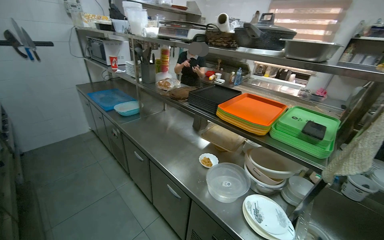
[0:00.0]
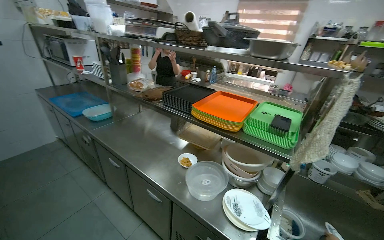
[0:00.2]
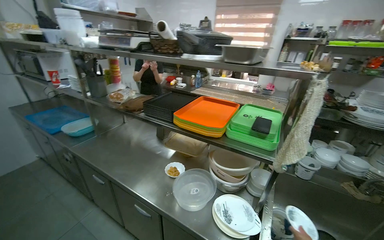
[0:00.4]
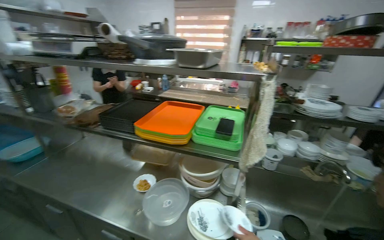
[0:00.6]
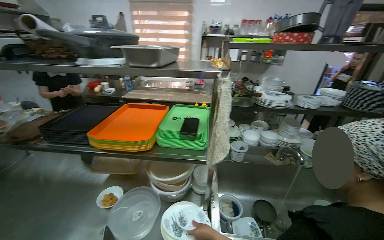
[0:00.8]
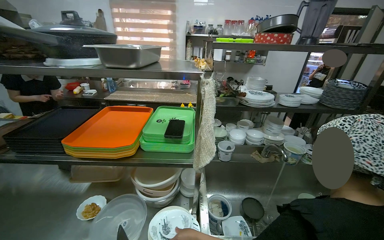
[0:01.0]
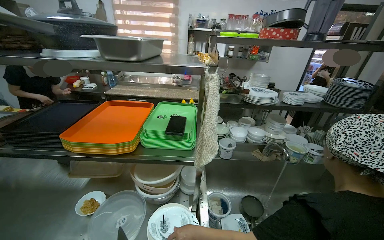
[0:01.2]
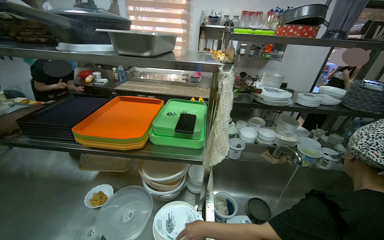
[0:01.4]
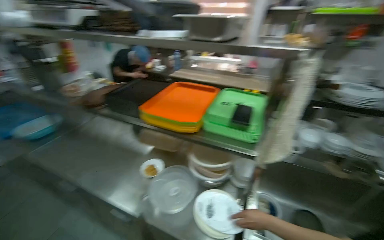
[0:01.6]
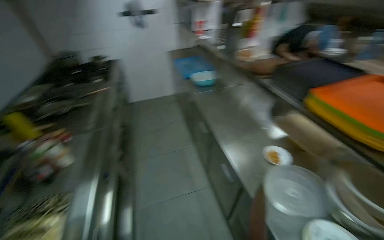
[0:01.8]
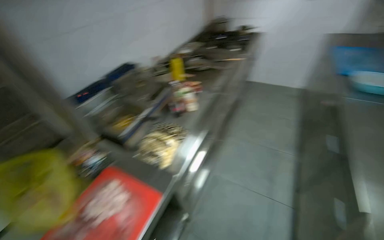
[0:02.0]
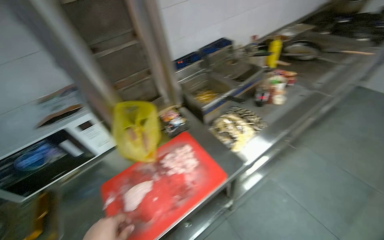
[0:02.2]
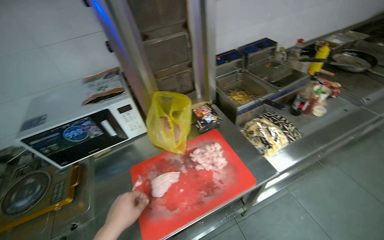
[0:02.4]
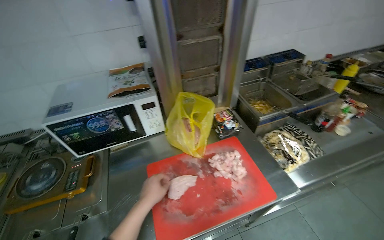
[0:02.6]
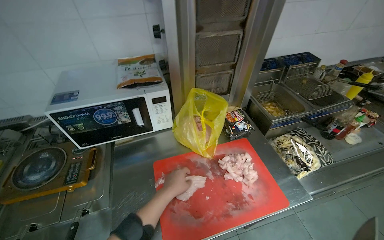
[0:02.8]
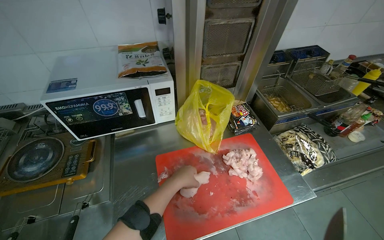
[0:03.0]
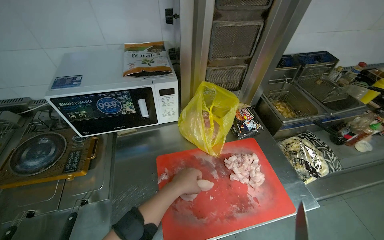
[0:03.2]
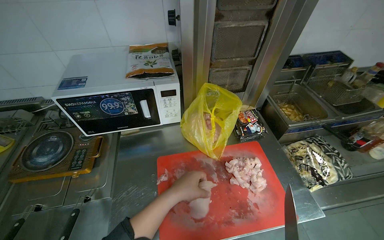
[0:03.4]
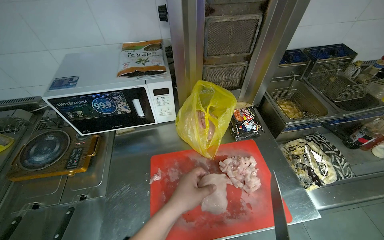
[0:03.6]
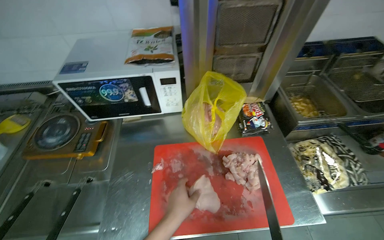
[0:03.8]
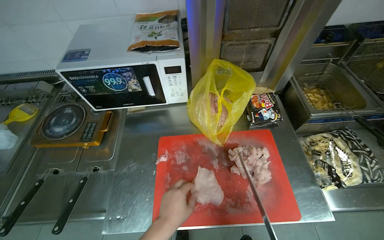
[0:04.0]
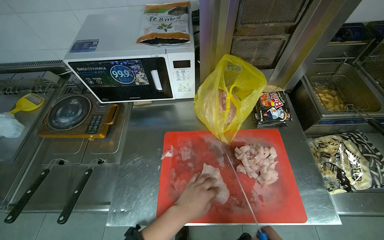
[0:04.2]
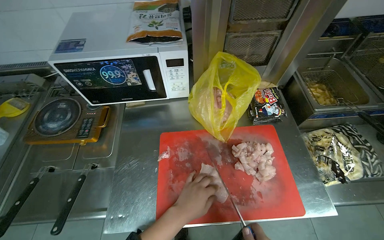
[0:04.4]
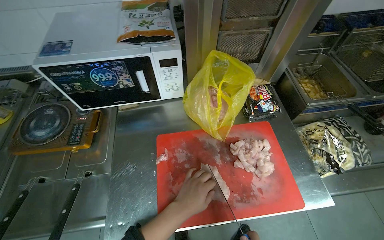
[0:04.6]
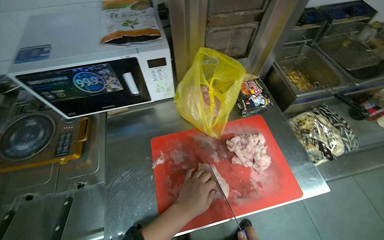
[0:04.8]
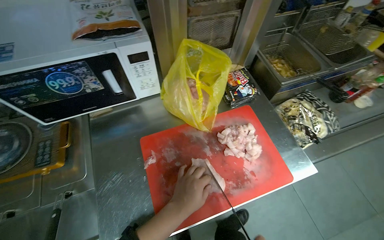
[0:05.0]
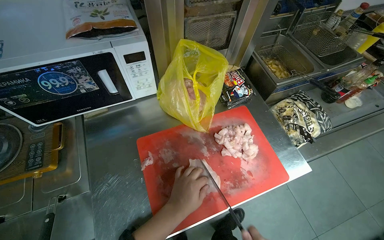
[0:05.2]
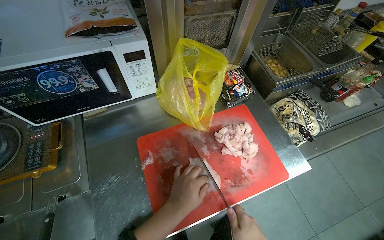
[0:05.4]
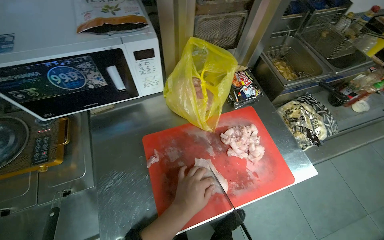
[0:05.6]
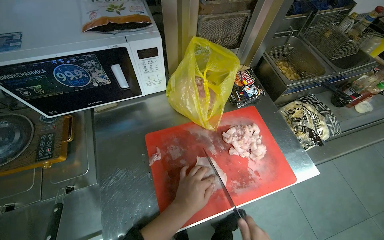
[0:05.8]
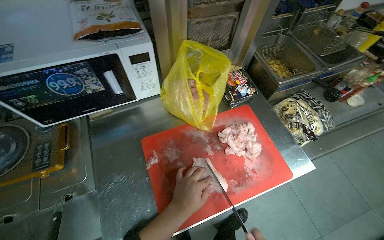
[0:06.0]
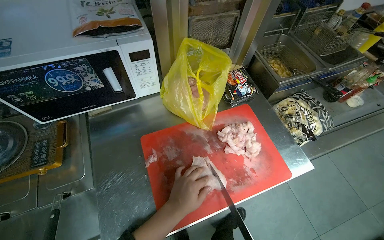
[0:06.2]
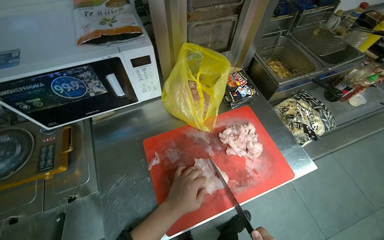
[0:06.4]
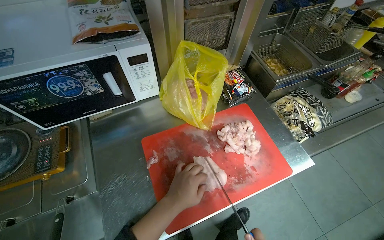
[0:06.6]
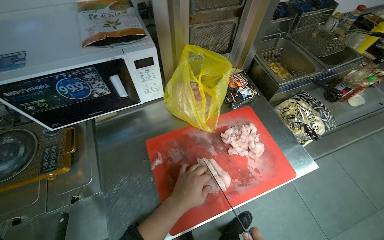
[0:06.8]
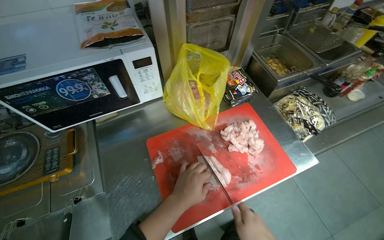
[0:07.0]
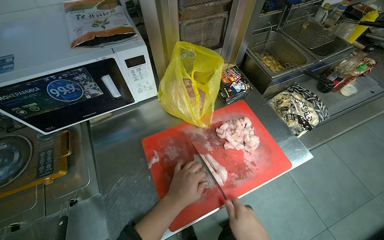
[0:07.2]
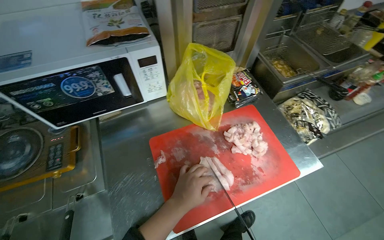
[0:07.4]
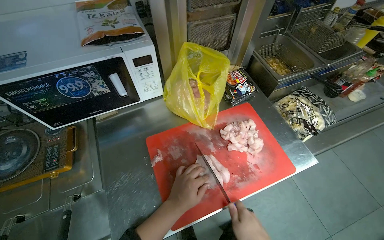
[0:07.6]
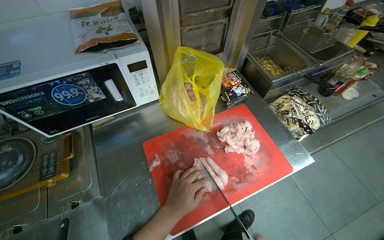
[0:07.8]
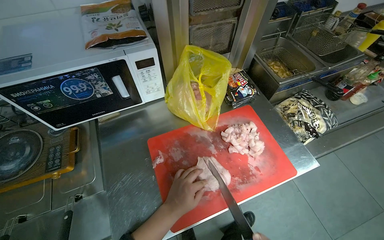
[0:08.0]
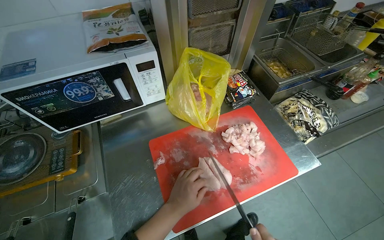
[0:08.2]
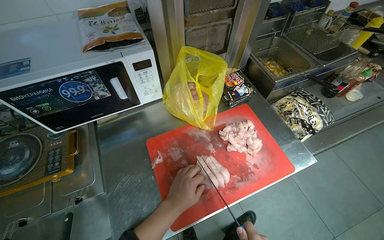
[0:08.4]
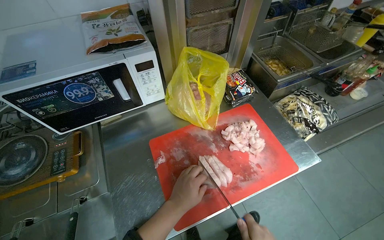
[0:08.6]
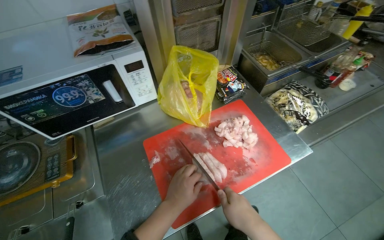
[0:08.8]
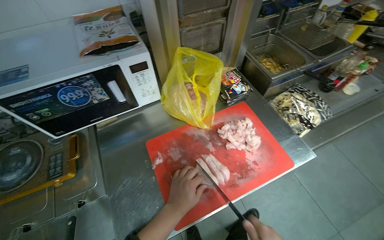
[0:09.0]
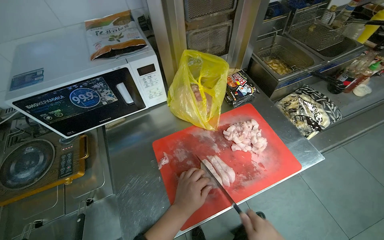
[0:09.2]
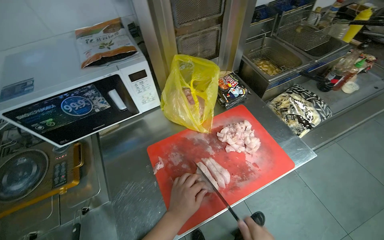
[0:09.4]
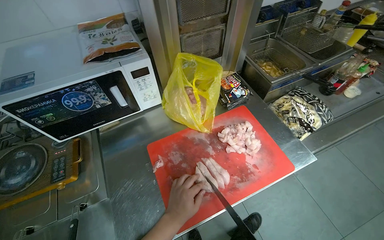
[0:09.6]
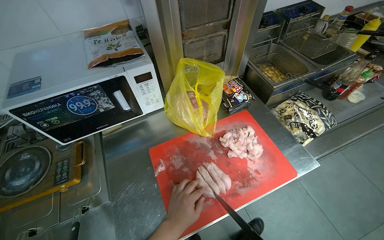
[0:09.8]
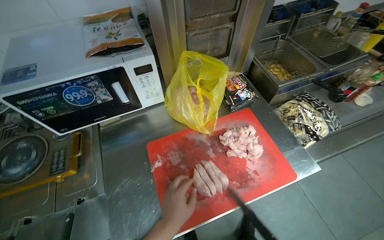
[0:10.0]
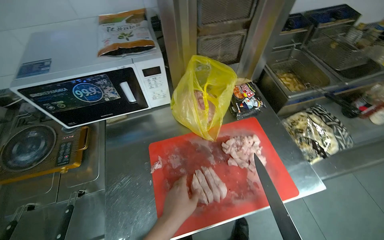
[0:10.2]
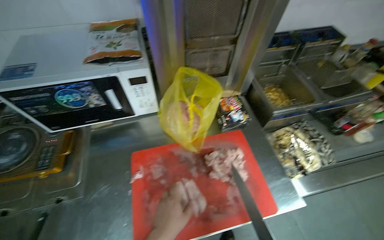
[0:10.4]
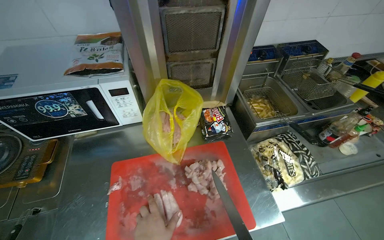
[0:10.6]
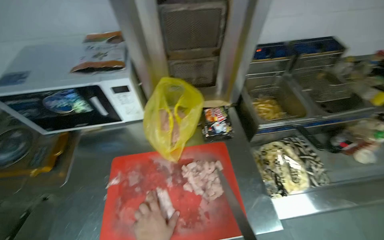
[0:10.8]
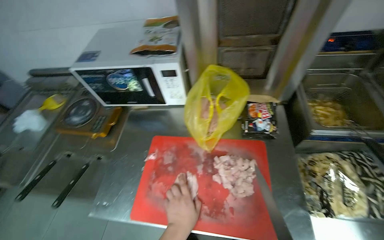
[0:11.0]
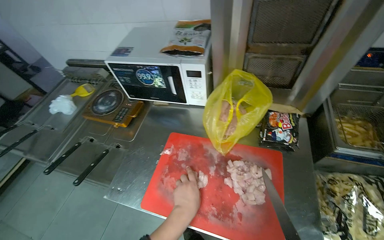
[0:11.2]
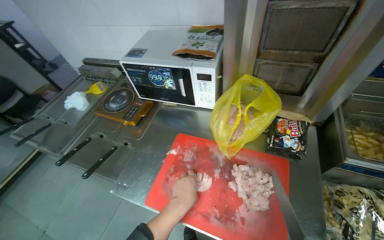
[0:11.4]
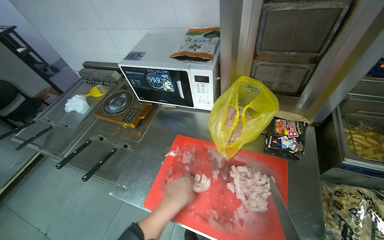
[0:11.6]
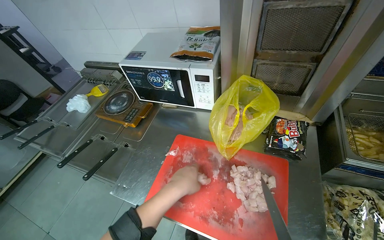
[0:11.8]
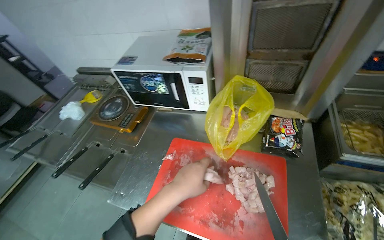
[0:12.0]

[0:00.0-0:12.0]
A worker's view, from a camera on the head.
Job: preparing food.
The whole recording: Cutting chicken on cutting board. The worker removes chicken from a bag and cuts it into pieces on a red cutting board.
0:00.0 to 0:01.6: The head turns to the right by approximately 20 degrees.
0:01.6 to 0:03.0: The camera travels approximately 70 cm. The wearer looks some 140 degrees further to the left. The camera pitches downward, by roughly 25 degrees.
0:03.0 to 0:04.4: The left hand heads down the picture, covering approximately 10 cm.
0:04.4 to 0:06.0: The wearer's head swings about 20 degrees to the right.
0:10.4 to 0:12.0: The wearer looks approximately 30 degrees further to the left.

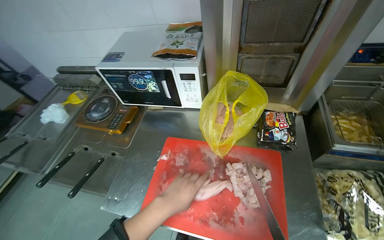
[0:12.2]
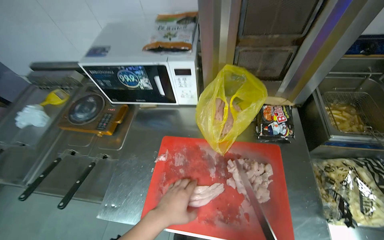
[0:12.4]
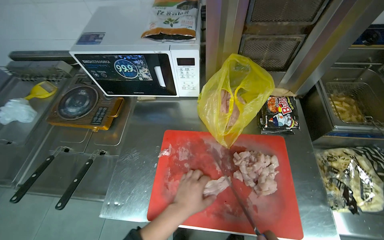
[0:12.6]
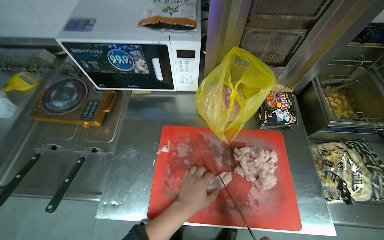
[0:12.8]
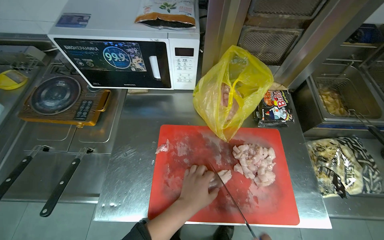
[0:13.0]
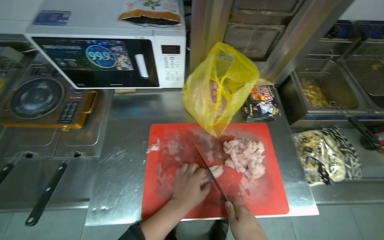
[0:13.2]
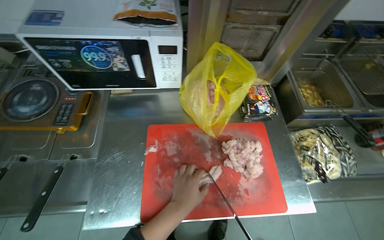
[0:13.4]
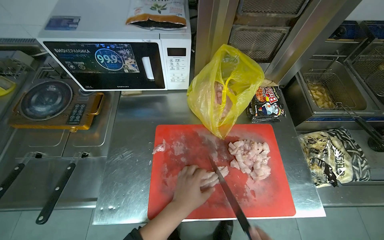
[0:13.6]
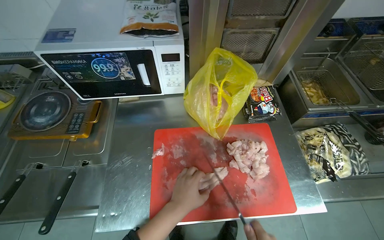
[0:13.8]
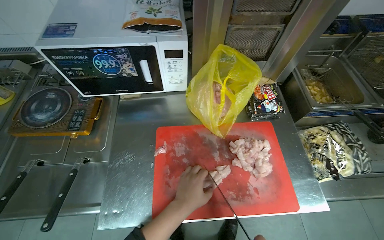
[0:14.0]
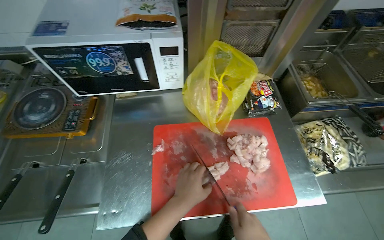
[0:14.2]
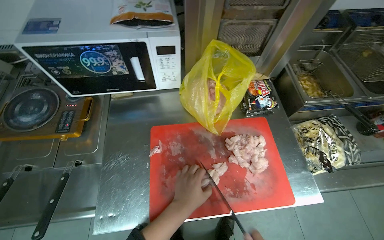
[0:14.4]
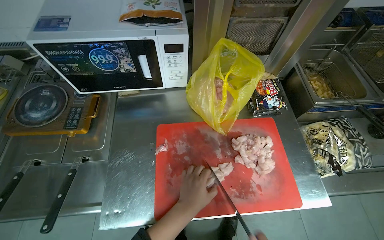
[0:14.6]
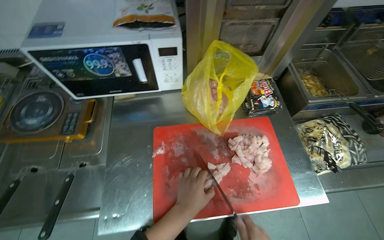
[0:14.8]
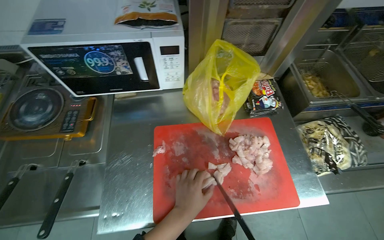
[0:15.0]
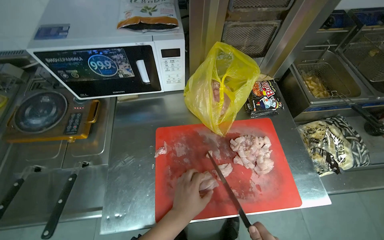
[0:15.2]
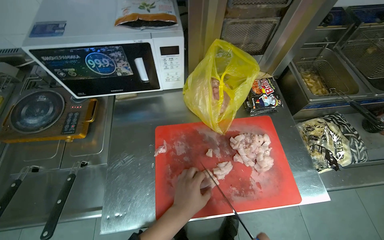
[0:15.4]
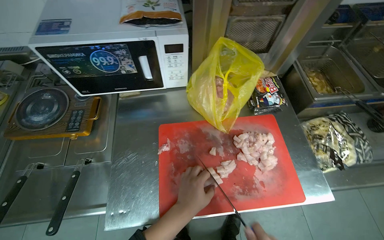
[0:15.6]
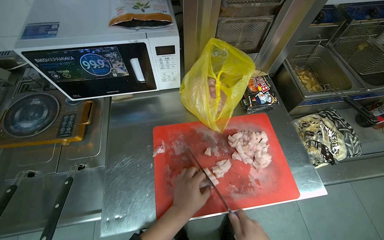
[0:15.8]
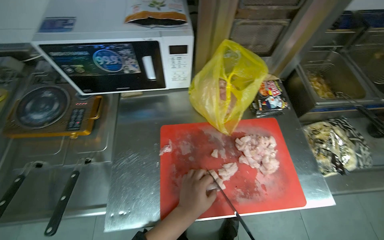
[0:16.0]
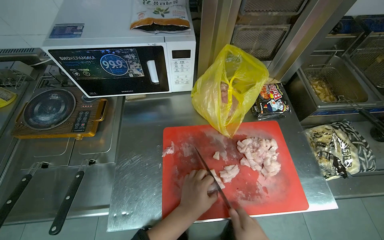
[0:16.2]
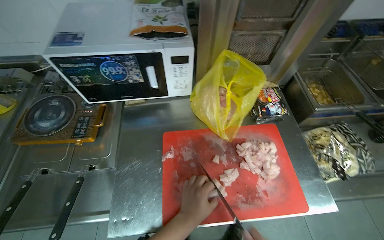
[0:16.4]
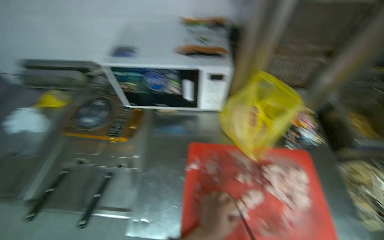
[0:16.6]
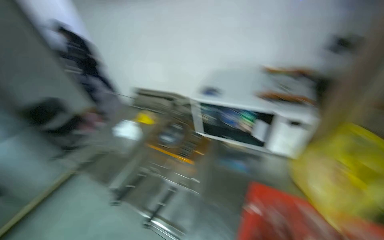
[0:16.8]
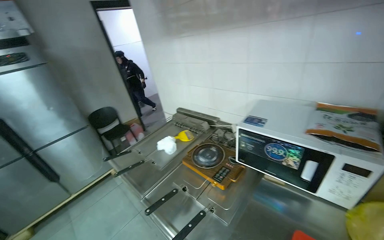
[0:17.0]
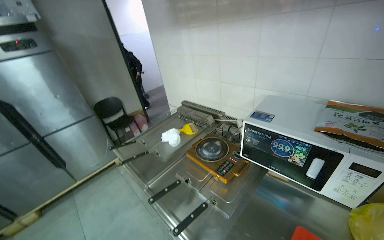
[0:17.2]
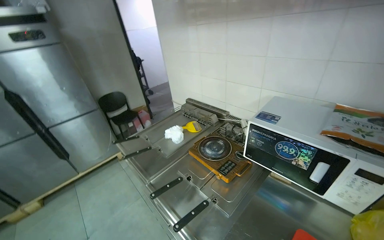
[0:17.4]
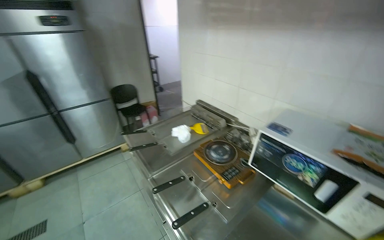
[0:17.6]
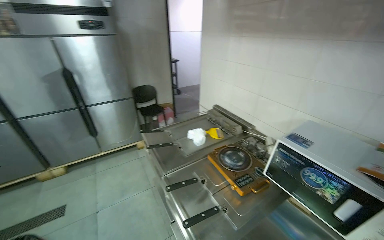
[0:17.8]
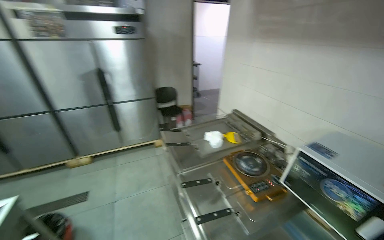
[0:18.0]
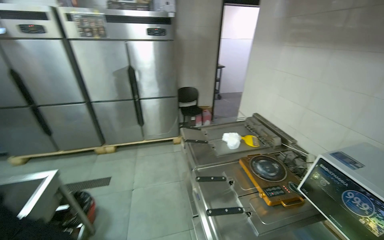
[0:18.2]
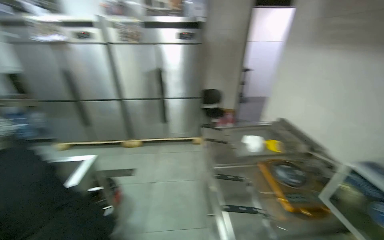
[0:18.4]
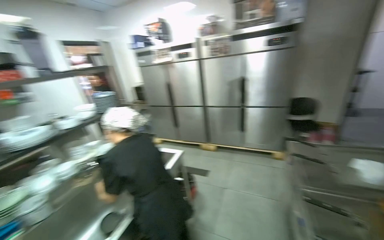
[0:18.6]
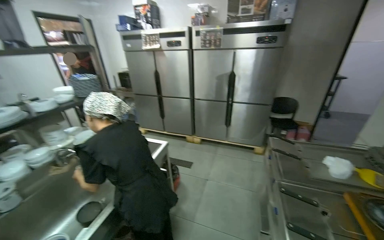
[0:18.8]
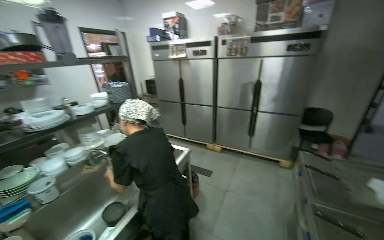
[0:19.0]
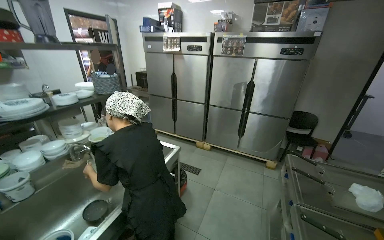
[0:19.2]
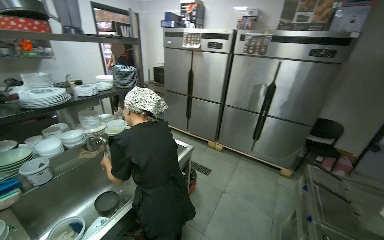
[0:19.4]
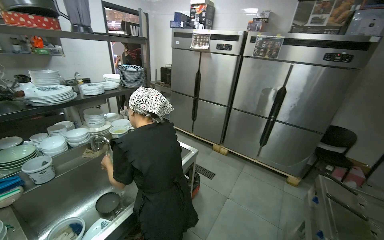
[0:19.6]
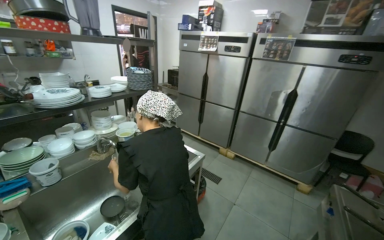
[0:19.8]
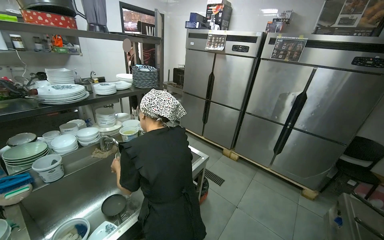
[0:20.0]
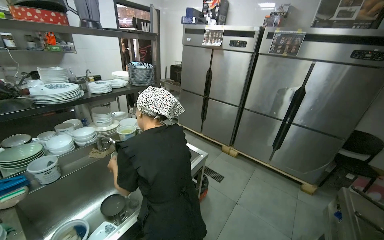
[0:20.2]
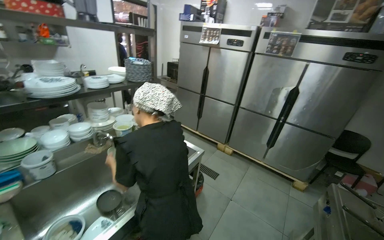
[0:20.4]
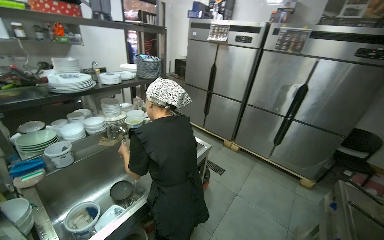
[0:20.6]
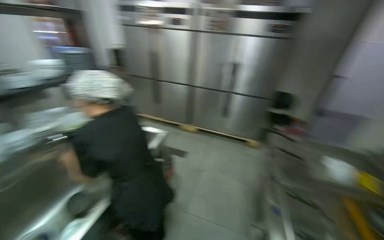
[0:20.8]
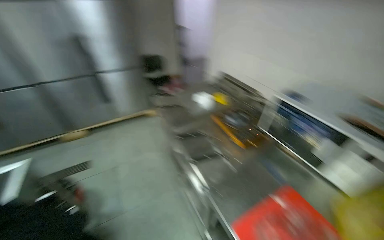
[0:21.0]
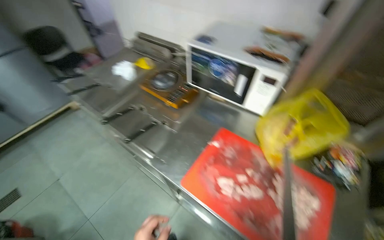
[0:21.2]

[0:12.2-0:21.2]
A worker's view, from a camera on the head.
Job: preparing food.
The whole recording: Cutting chicken on cutting board. The worker removes chicken from a bag and cuts it into pieces on a red cutting board.
0:12.2 to 0:13.8: The head turns to the right by approximately 20 degrees.
0:16.6 to 0:18.2: The wearer looks some 75 degrees further to the left. The wearer looks roughly 20 degrees further upward.
0:18.2 to 0:19.8: The wearer's head swings approximately 50 degrees to the left.
0:19.8 to 0:21.2: The head turns to the right by about 80 degrees. The camera pitches downward, by some 25 degrees.
